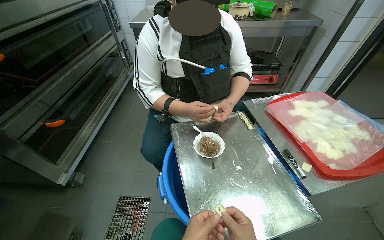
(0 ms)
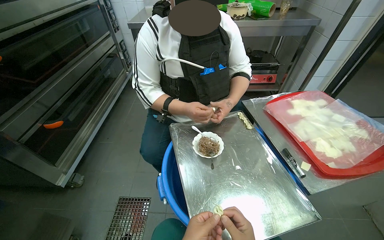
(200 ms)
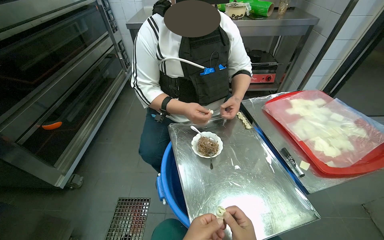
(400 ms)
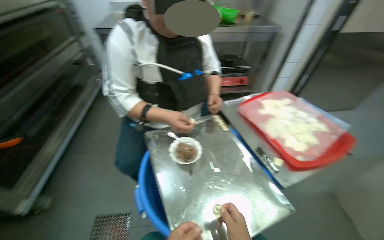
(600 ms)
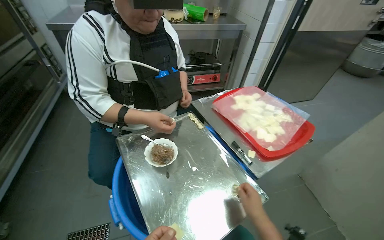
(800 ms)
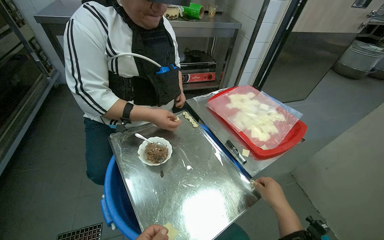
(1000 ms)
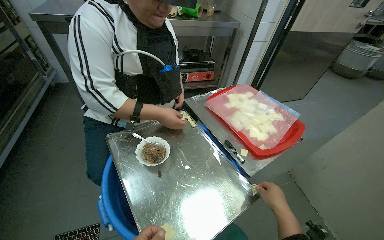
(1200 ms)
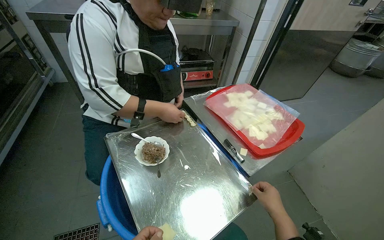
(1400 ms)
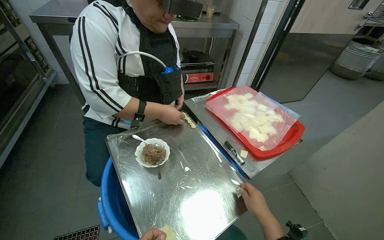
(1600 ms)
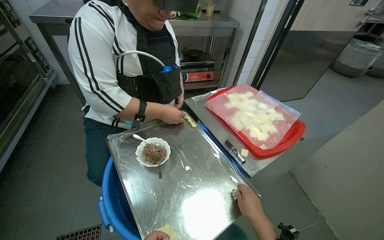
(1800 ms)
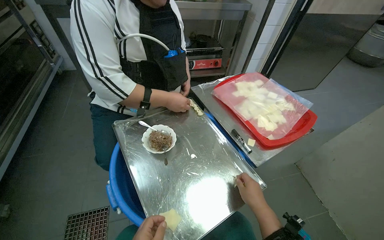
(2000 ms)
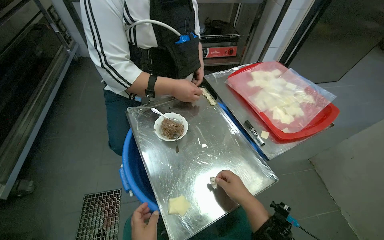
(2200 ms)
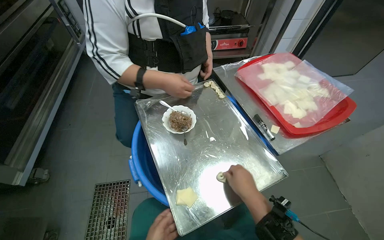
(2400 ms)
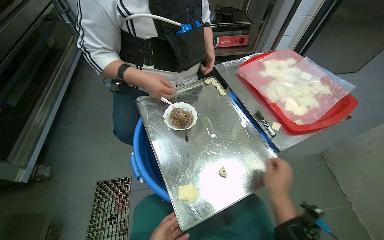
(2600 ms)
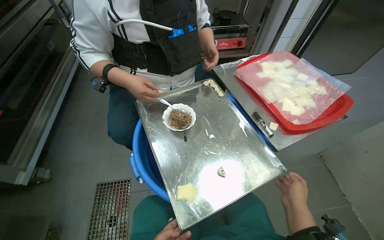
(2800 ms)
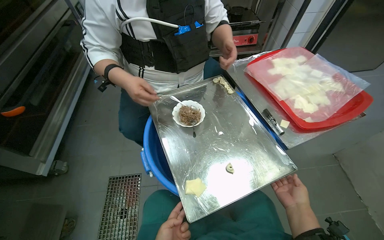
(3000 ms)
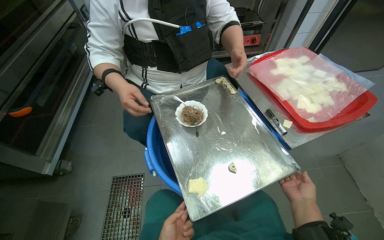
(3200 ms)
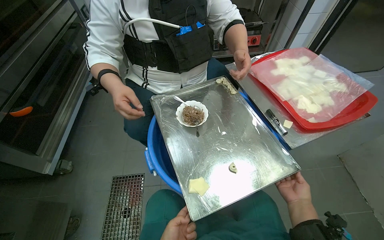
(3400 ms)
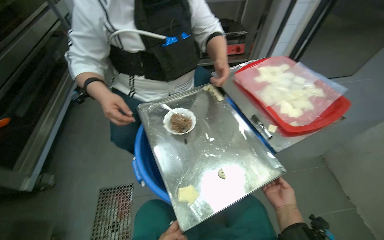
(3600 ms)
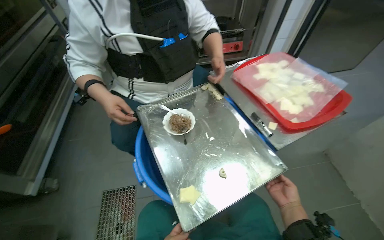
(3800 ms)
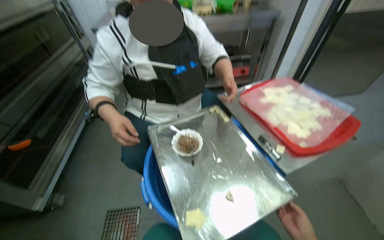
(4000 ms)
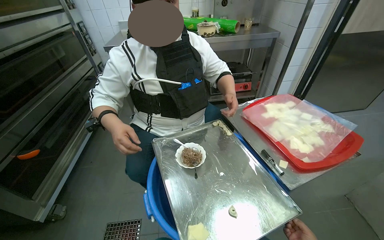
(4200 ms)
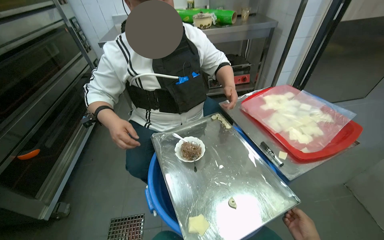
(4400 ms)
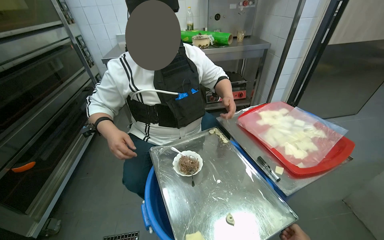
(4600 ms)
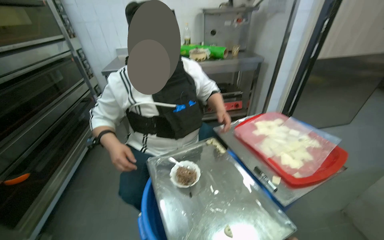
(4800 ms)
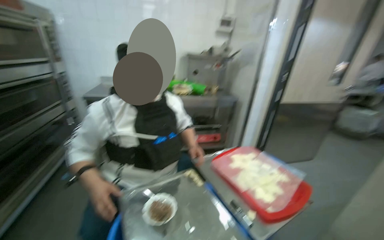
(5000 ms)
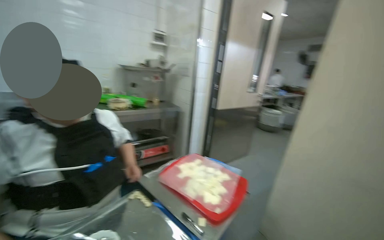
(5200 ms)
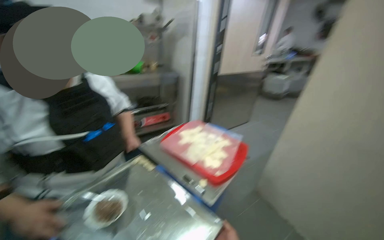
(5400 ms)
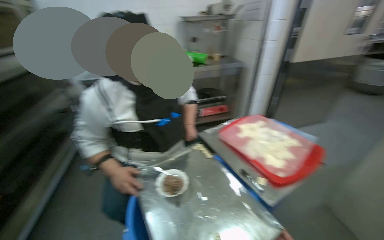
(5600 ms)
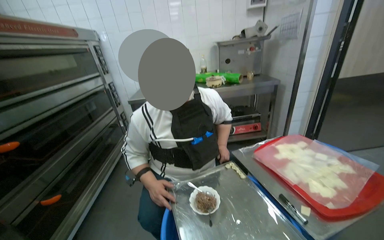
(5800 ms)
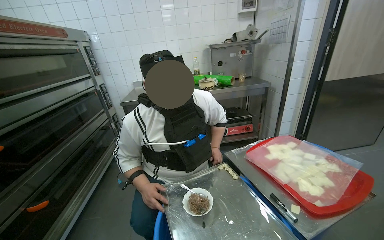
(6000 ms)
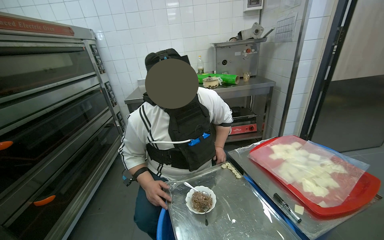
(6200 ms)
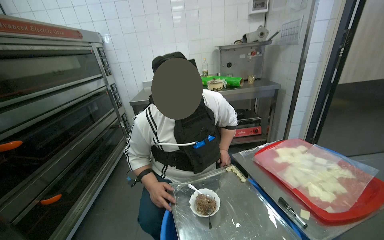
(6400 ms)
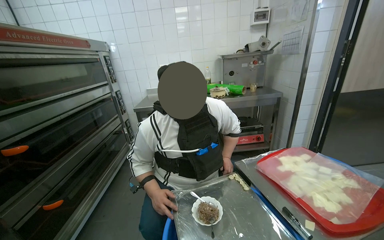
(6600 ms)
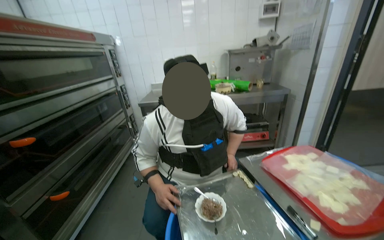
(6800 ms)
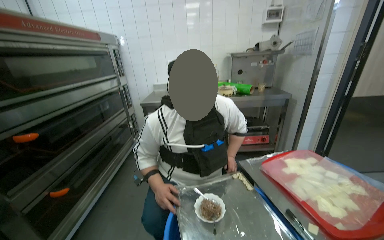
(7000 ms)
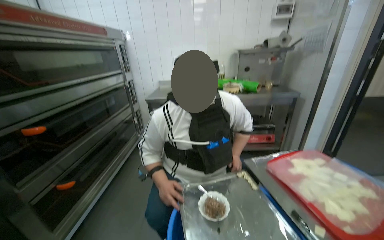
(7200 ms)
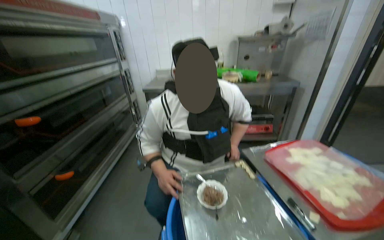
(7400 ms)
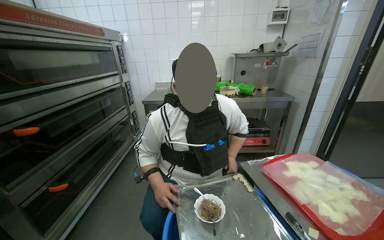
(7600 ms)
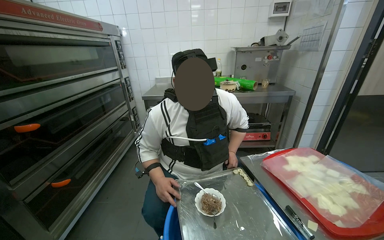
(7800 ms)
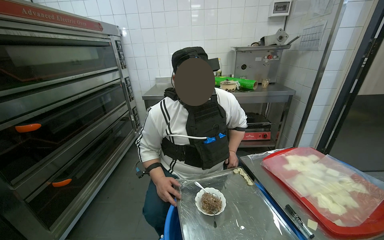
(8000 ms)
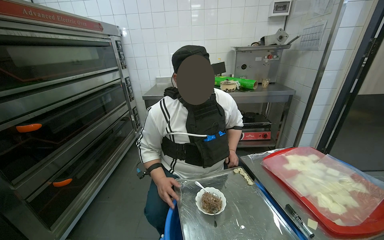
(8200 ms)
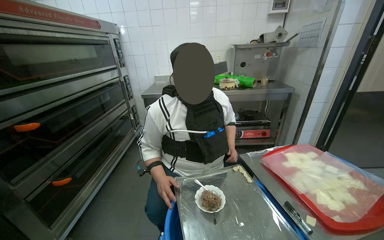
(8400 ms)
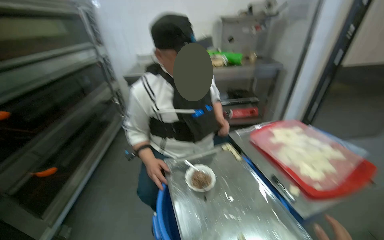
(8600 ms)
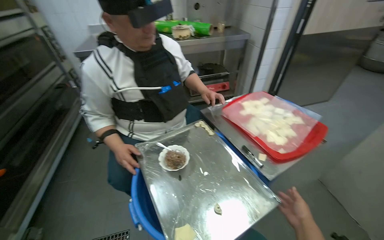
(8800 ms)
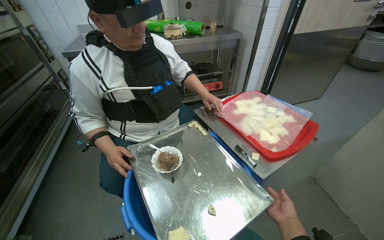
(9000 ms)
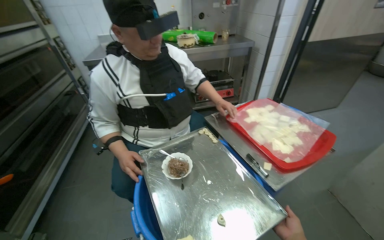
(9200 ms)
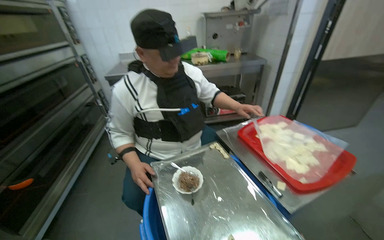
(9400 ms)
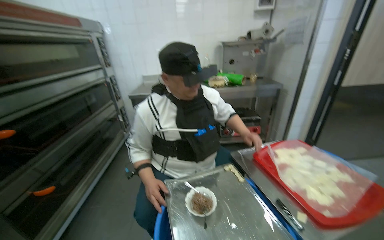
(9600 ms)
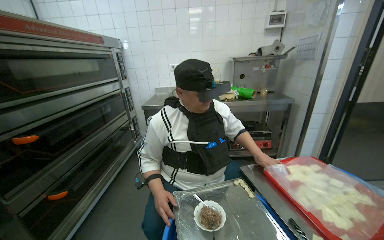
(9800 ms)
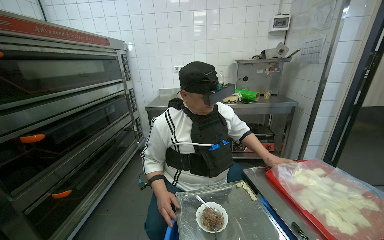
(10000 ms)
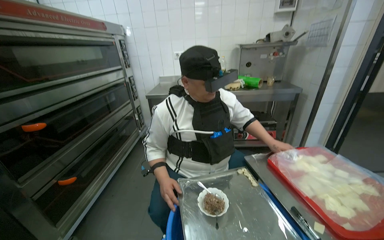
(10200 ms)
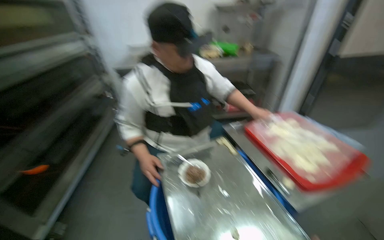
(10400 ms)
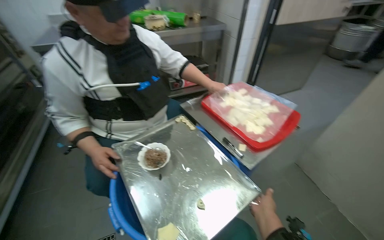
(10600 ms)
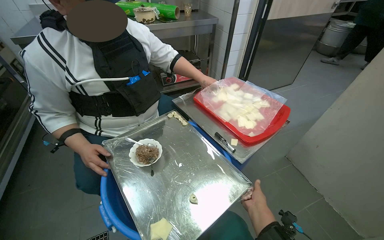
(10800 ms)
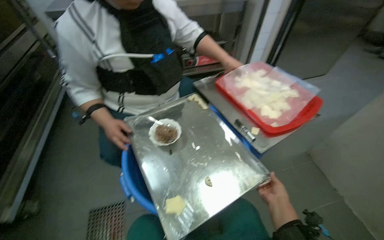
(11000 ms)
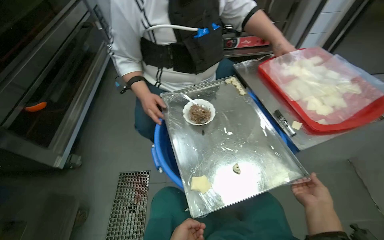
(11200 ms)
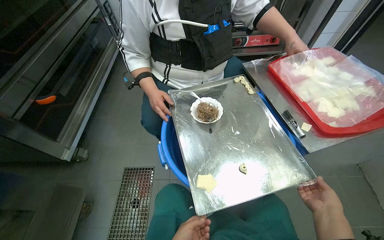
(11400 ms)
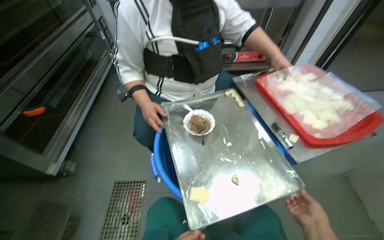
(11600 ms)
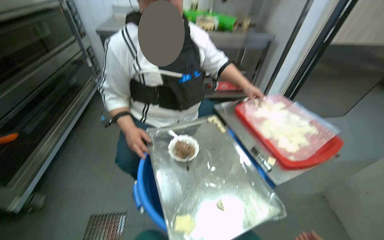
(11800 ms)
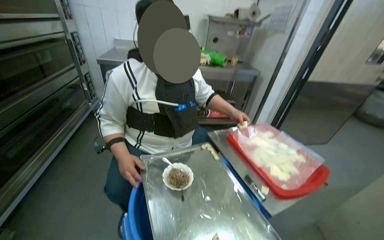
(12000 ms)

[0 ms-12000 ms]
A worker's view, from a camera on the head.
Job: preparing food.
The whole recording: Preparing dumplings with filling. The worker continues to prepare dumplings by adding filling to dough pieces and shaping them.
0 ms to 1600 ms: The view pans to the right by about 20 degrees.
3000 ms to 4400 ms: The wearer looks roughly 10 degrees further upward.
4400 ms to 6000 ms: The view tips upward by about 15 degrees.
7600 ms to 9000 ms: The wearer looks about 20 degrees further to the right. The view tilts about 20 degrees downward.

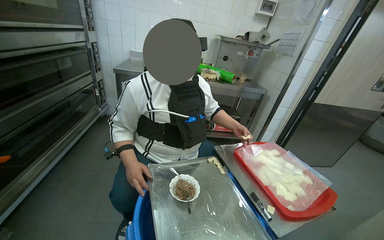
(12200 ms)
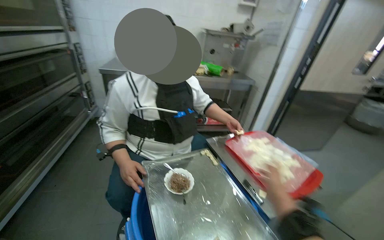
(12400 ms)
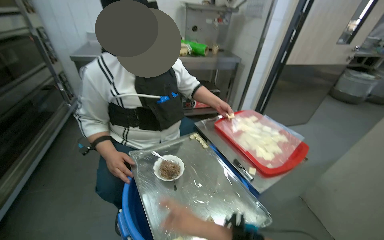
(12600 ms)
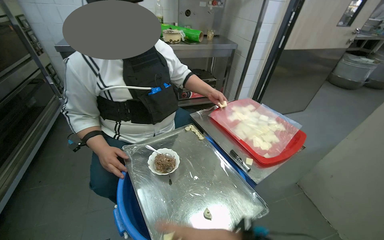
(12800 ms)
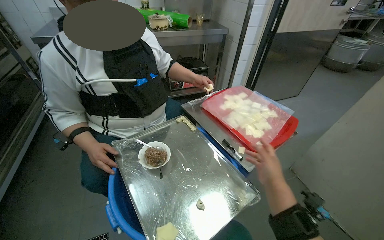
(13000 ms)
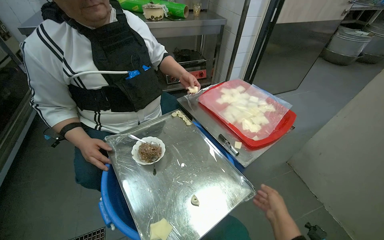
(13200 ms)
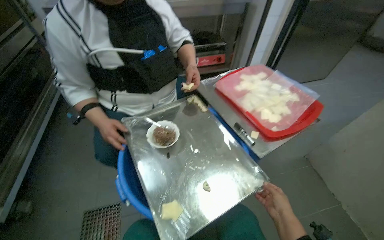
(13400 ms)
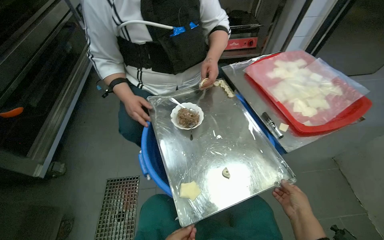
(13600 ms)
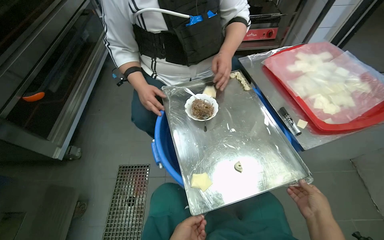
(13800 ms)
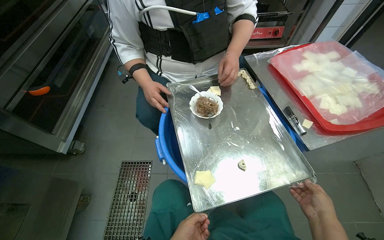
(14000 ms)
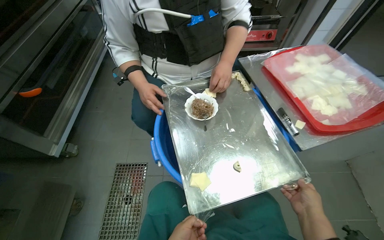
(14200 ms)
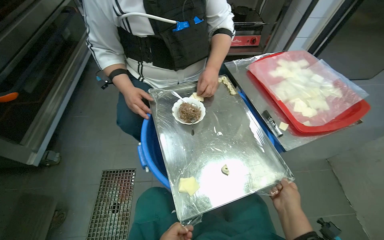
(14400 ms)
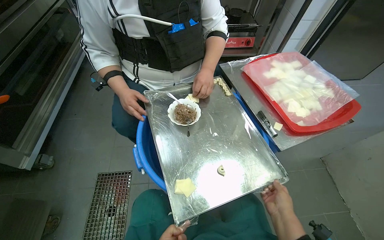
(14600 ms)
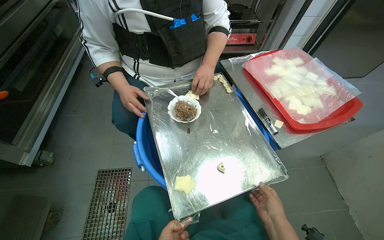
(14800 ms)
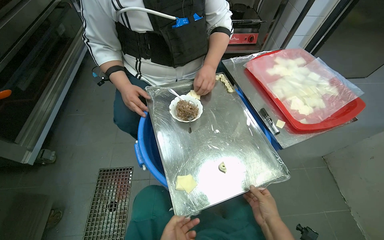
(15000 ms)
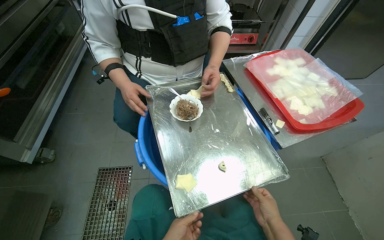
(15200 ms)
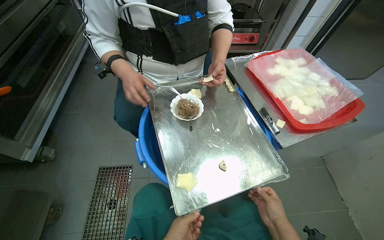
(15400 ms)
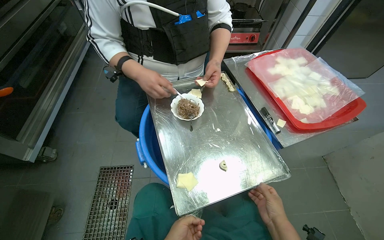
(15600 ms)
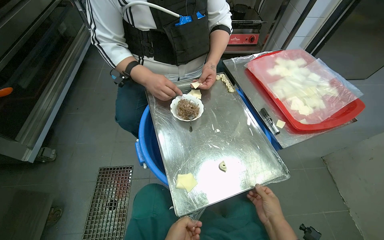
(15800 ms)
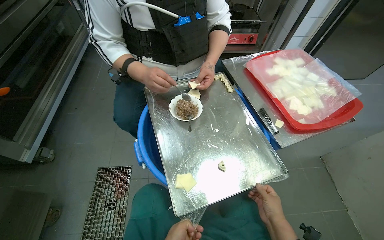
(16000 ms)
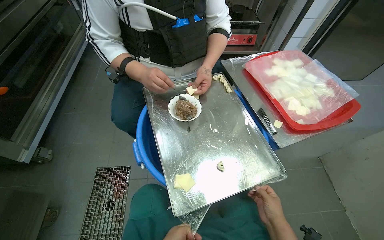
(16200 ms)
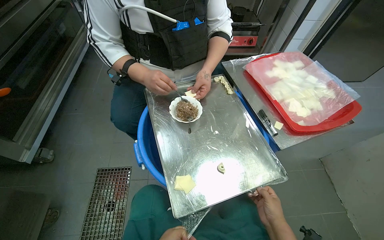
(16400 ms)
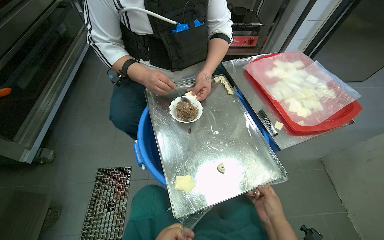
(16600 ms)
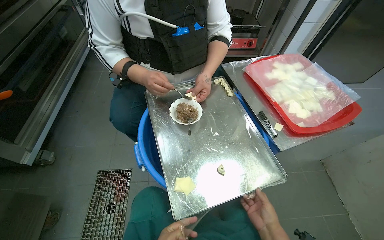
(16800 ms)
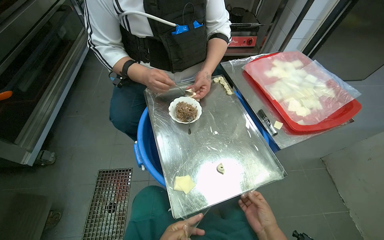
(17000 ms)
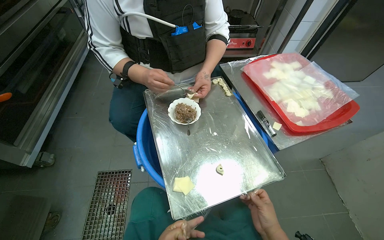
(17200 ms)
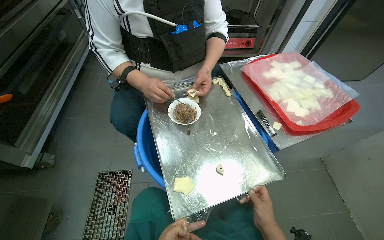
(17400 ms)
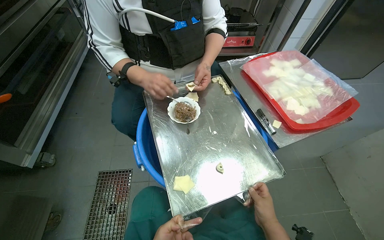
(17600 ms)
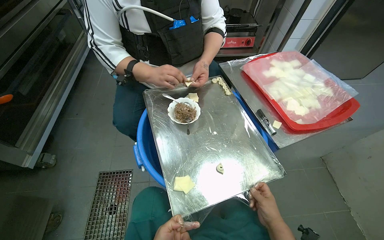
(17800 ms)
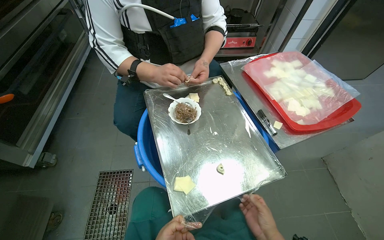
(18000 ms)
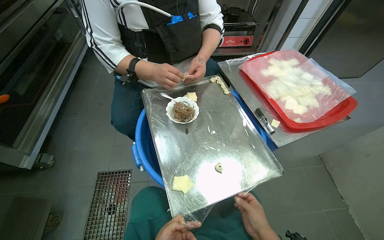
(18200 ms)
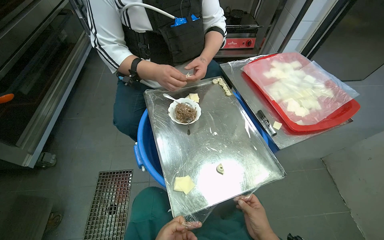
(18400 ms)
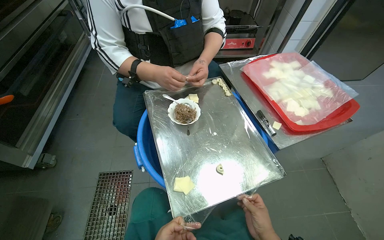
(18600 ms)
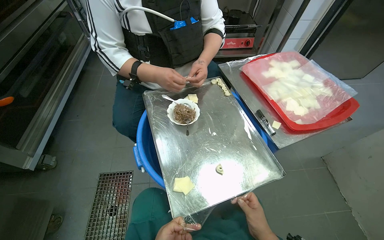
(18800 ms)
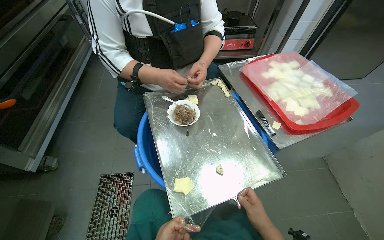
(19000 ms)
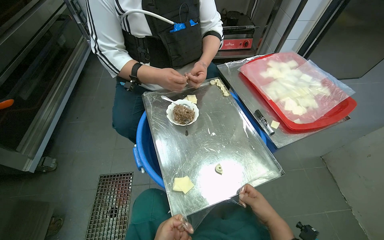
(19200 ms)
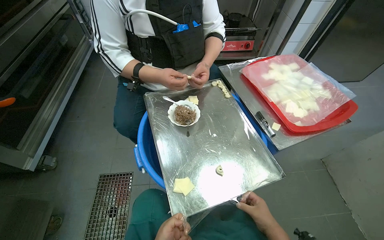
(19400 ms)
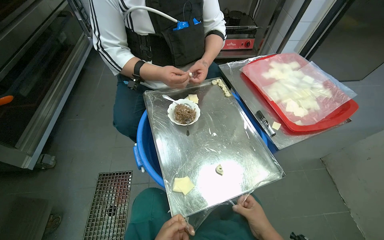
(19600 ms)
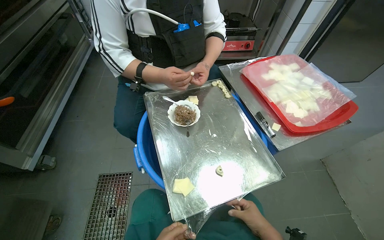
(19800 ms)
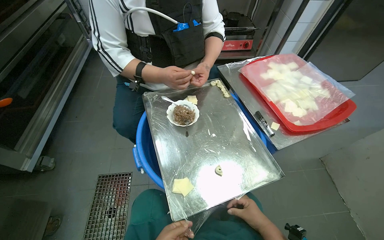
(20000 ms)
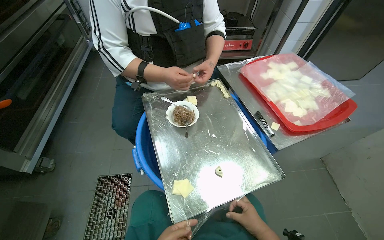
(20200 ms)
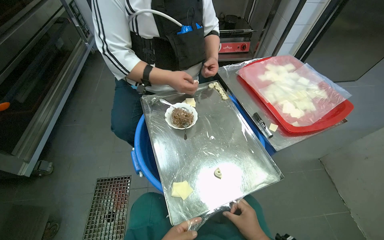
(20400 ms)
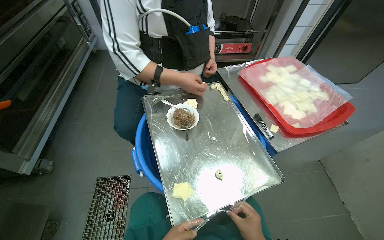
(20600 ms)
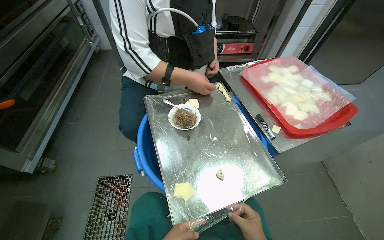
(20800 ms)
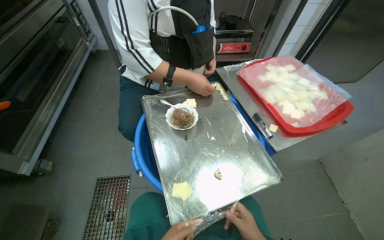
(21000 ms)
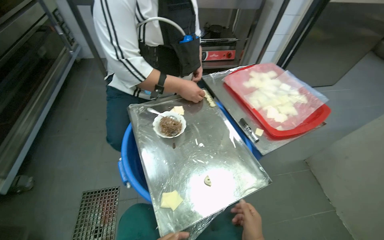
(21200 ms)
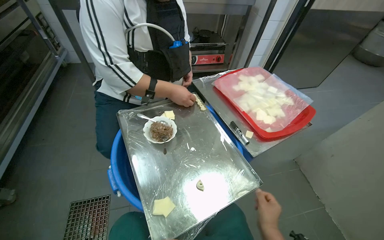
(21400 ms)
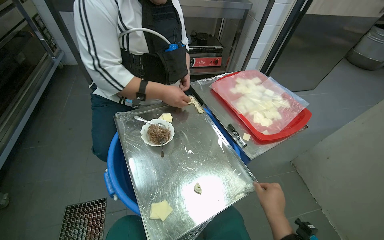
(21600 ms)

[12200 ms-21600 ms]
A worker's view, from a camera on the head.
Job: preparing food.
The whole recording: Preparing dumplings with filling. The worker continues to prepare dumplings by adding filling to dough pieces and shaping them.
12200 ms to 13800 ms: The view tips downward by roughly 30 degrees.
